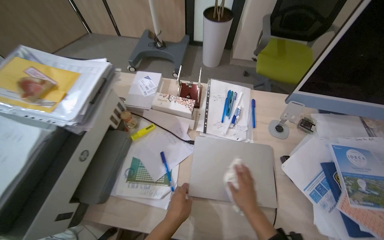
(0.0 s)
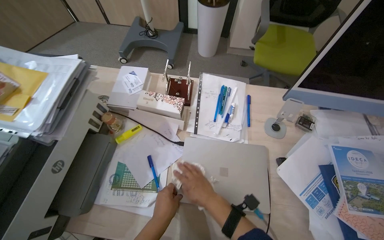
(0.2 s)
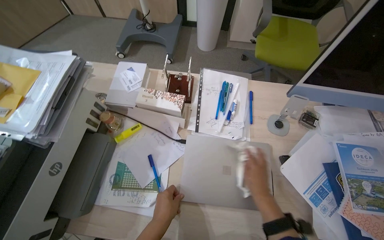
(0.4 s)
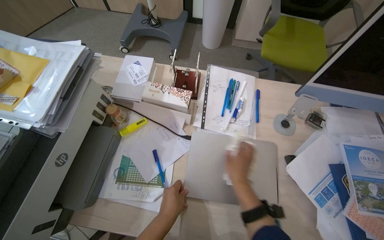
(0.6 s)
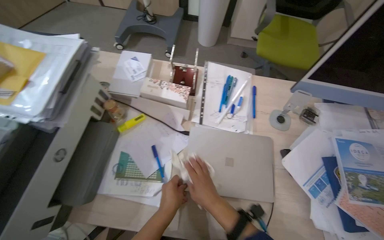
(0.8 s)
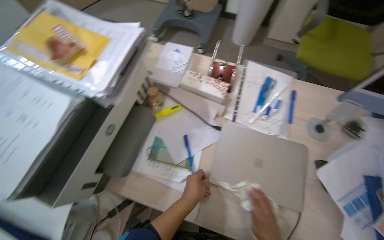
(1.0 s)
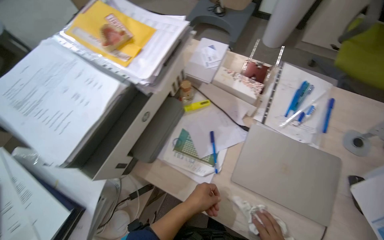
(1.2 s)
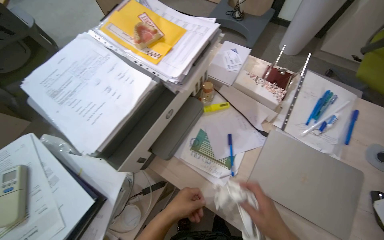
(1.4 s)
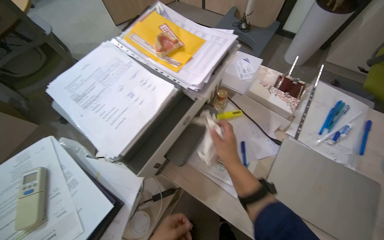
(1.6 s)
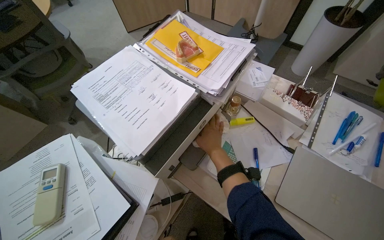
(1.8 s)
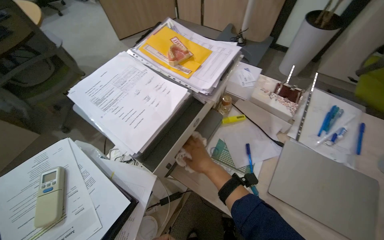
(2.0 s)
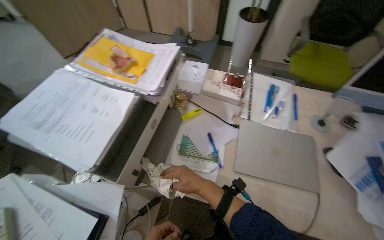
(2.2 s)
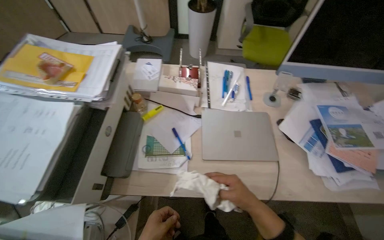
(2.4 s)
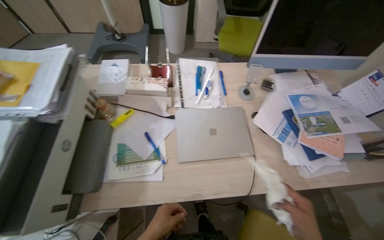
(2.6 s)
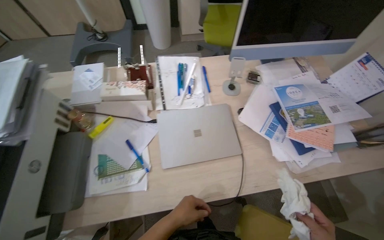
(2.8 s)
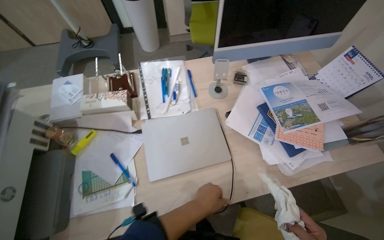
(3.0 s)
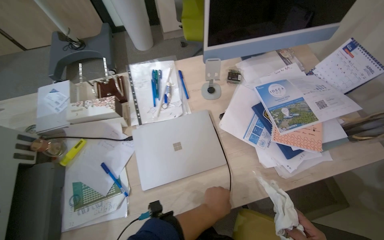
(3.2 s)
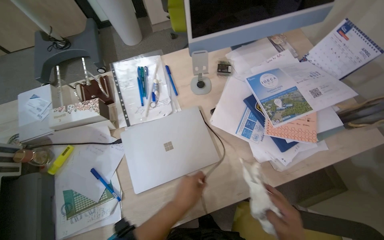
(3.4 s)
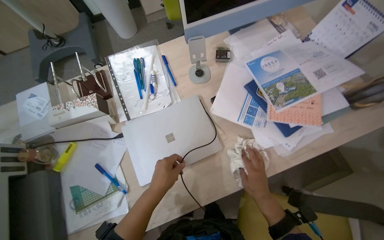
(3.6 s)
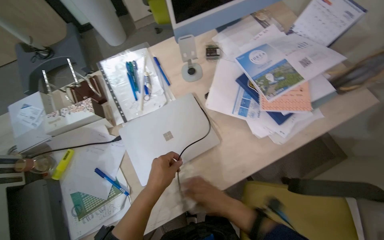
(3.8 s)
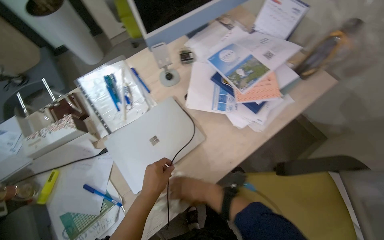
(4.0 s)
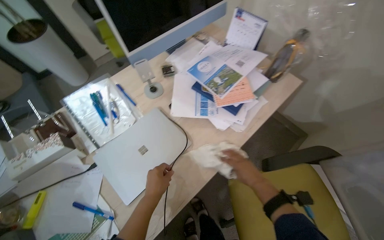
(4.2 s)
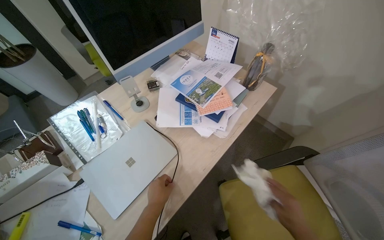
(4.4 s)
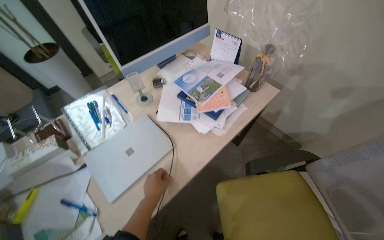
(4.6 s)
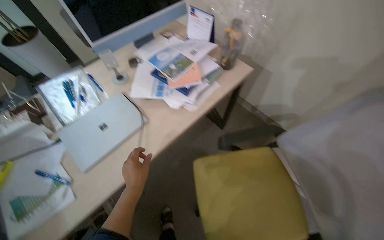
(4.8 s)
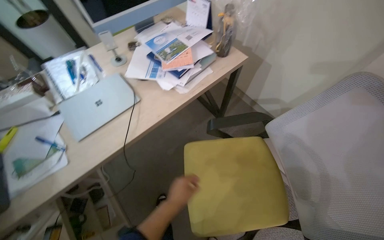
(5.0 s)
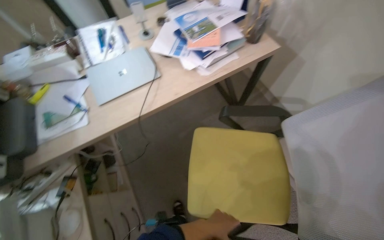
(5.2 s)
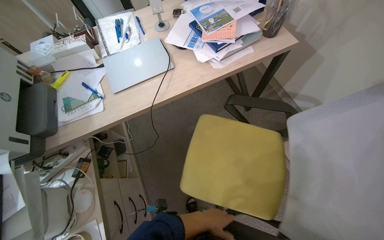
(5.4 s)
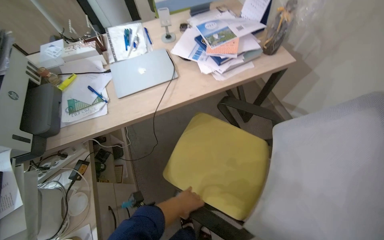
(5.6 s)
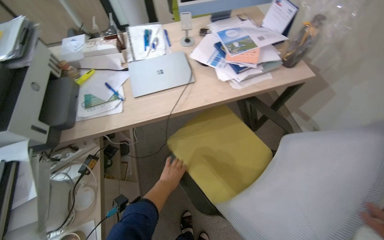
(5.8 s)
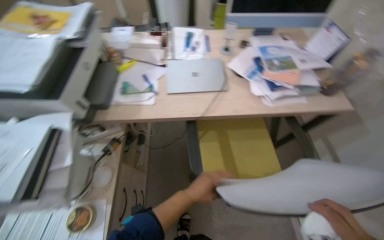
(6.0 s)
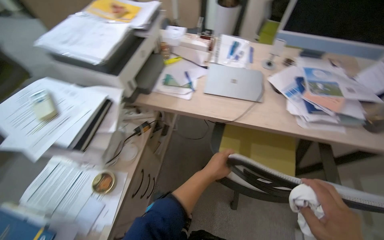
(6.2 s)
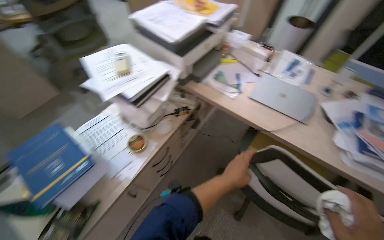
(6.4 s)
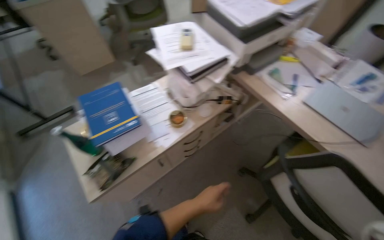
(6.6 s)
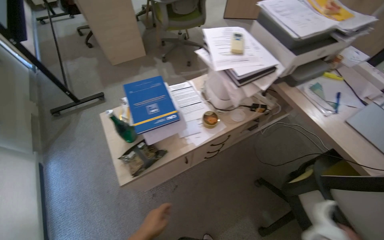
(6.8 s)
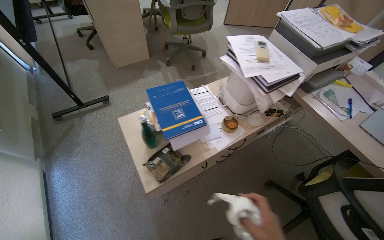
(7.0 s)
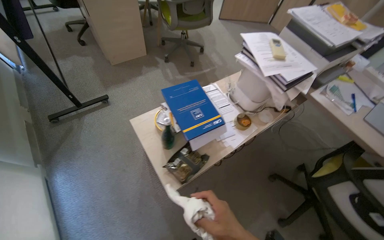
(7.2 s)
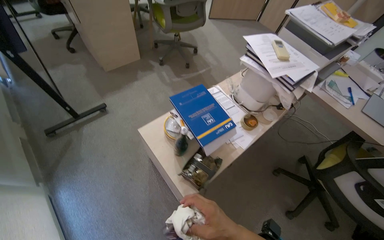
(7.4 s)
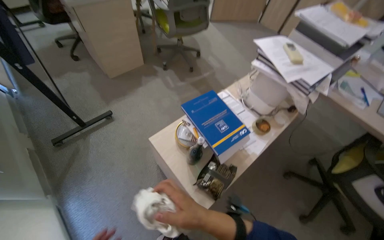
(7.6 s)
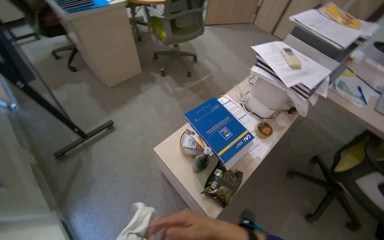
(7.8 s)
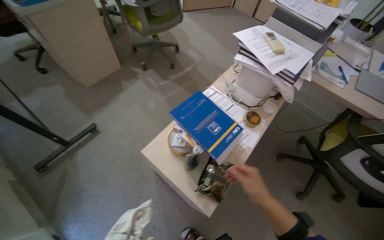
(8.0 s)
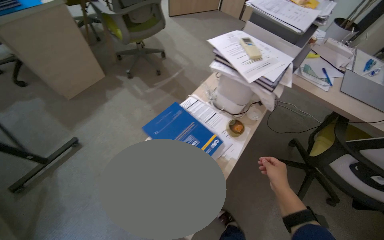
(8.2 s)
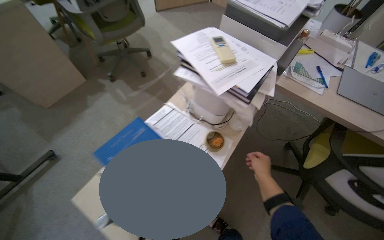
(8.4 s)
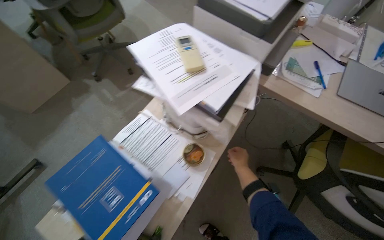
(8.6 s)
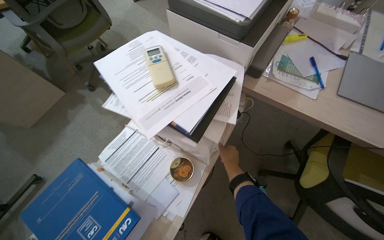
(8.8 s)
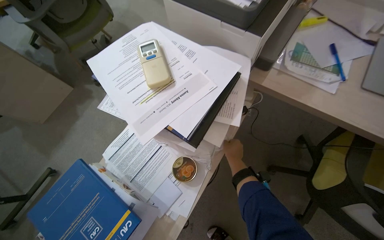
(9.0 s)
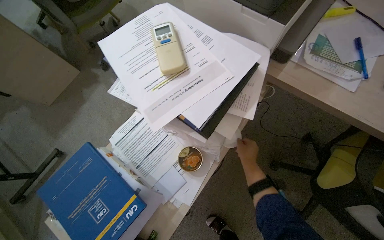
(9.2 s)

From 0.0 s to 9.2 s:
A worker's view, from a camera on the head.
Job: wiping surfaces.
The whole recording: Wiping office surfaces. The worker uses a cloth to wipe down various tables and desks in the office.
From 0.0 s to 1.6 s: The wearer's head swings some 25 degrees to the left.
From 1.6 s to 3.0 s: The head rotates some 45 degrees to the right.
From 3.0 s to 4.6 s: The scene rotates counterclockwise by approximately 30 degrees.
From 4.6 s to 6.2 s: The wearer looks roughly 55 degrees further to the left.
From 6.2 s to 7.6 s: The camera is carried approximately 80 cm. The head rotates about 40 degrees to the left.
From 7.6 s to 9.2 s: The wearer moves some 70 cm. The view tilts approximately 15 degrees downward.
